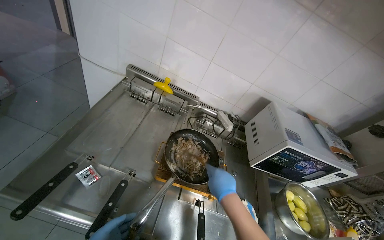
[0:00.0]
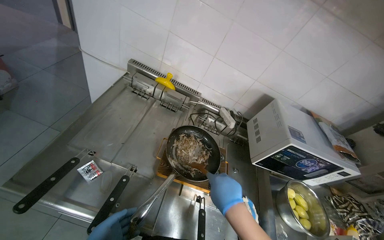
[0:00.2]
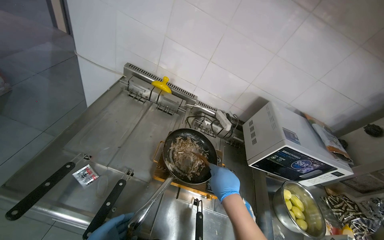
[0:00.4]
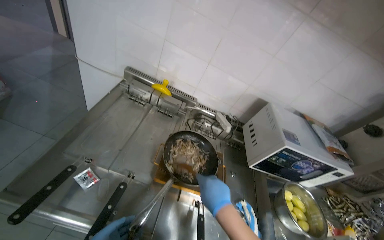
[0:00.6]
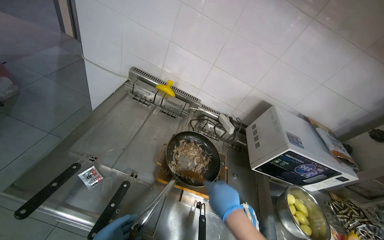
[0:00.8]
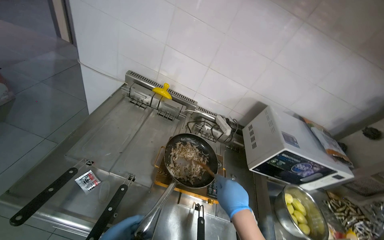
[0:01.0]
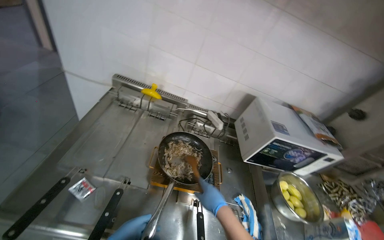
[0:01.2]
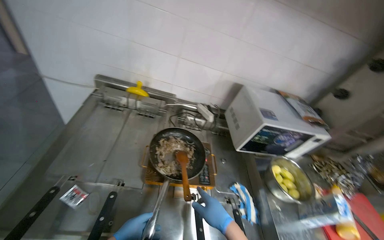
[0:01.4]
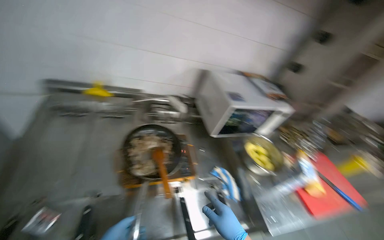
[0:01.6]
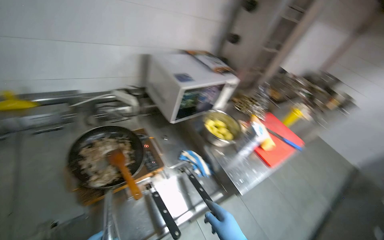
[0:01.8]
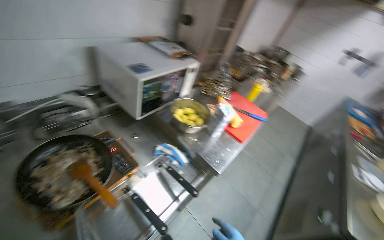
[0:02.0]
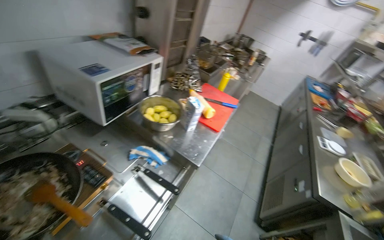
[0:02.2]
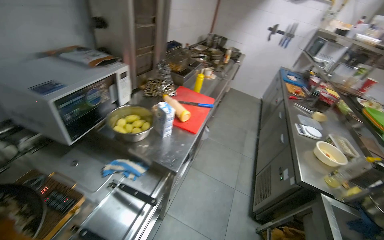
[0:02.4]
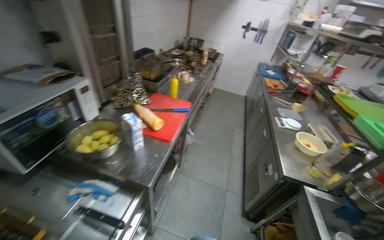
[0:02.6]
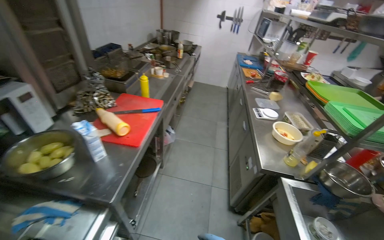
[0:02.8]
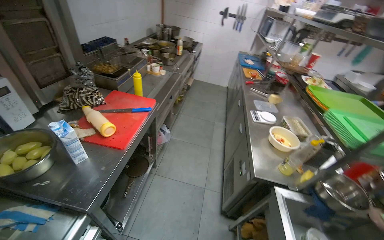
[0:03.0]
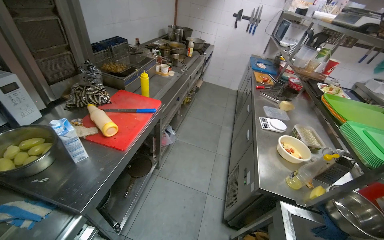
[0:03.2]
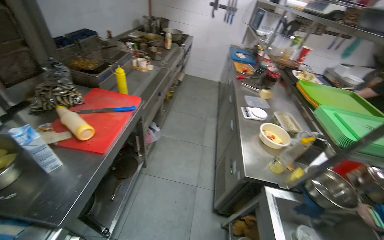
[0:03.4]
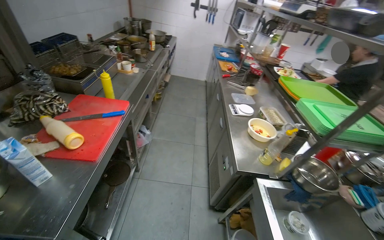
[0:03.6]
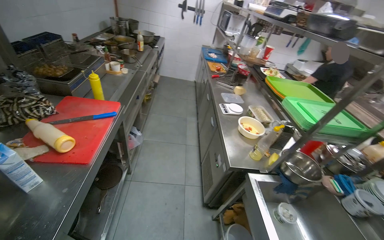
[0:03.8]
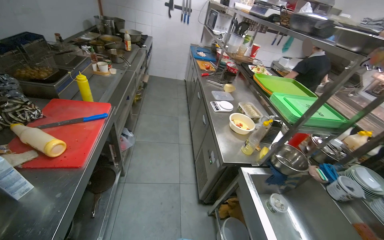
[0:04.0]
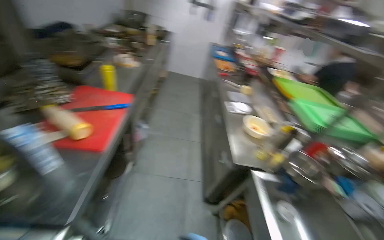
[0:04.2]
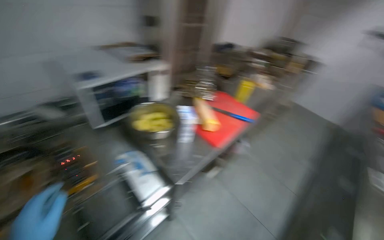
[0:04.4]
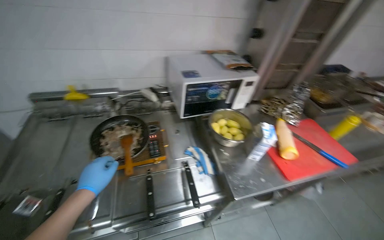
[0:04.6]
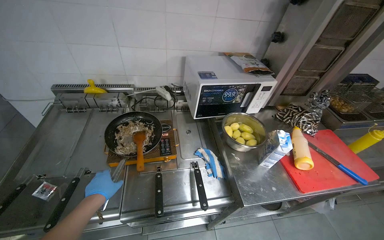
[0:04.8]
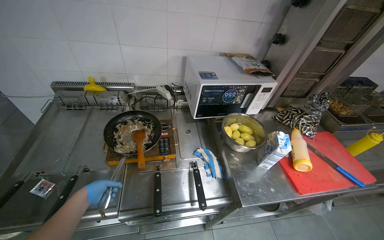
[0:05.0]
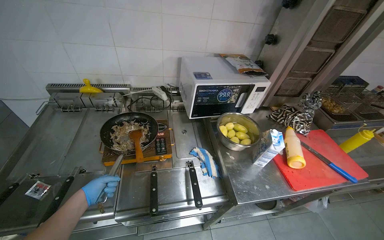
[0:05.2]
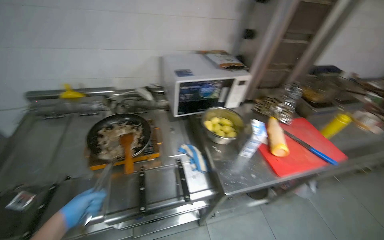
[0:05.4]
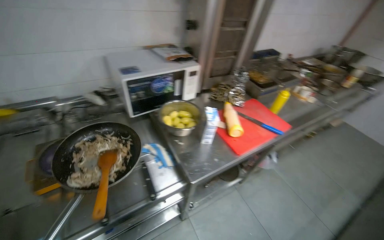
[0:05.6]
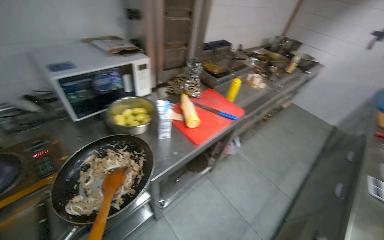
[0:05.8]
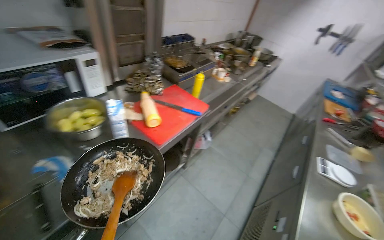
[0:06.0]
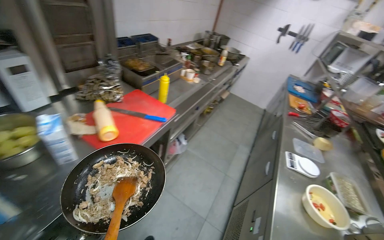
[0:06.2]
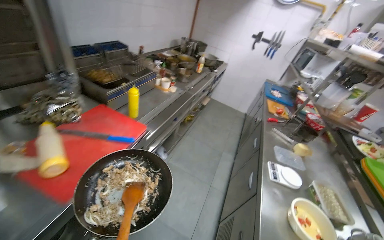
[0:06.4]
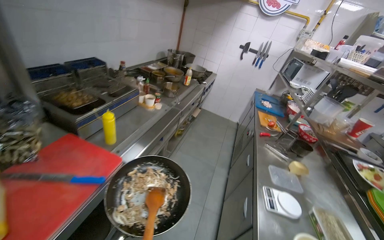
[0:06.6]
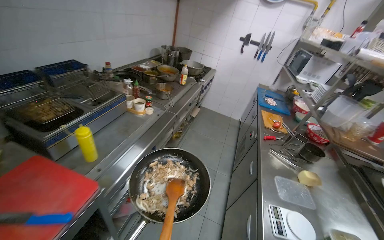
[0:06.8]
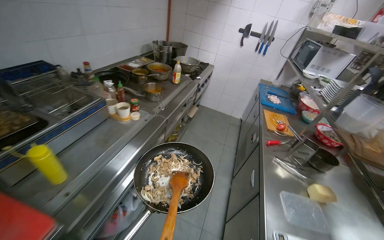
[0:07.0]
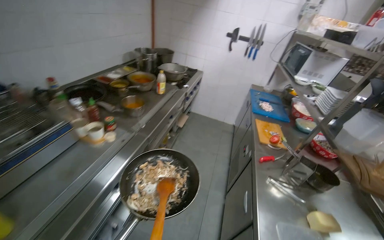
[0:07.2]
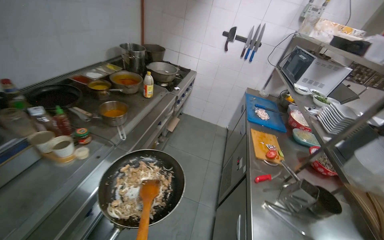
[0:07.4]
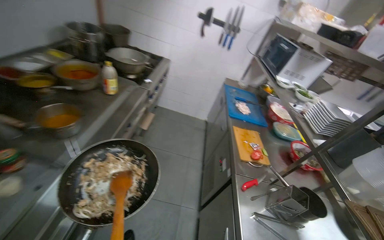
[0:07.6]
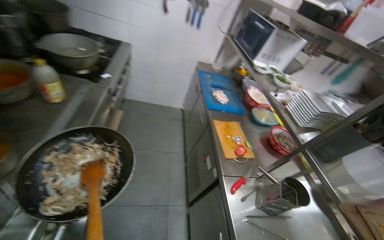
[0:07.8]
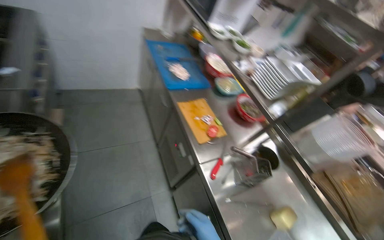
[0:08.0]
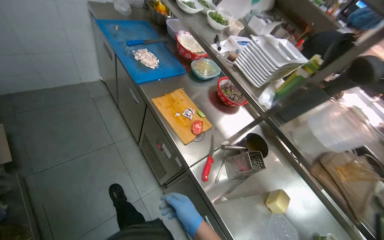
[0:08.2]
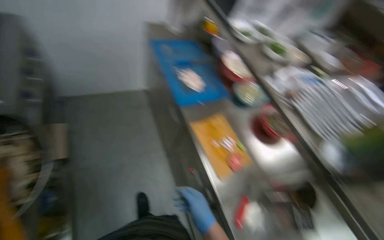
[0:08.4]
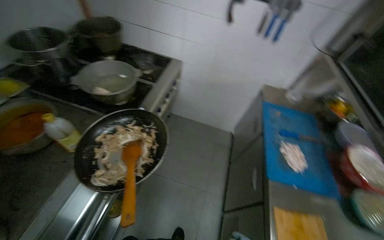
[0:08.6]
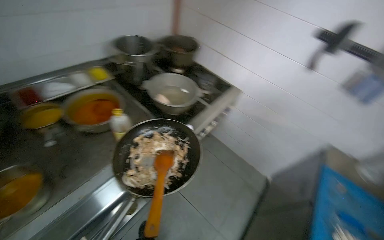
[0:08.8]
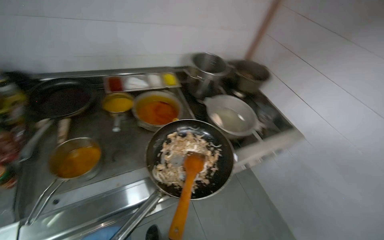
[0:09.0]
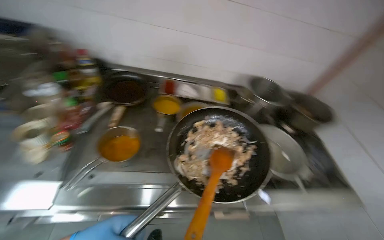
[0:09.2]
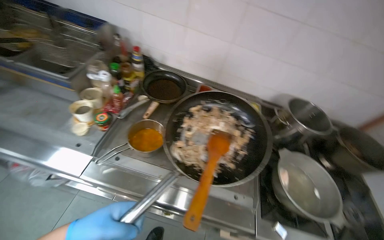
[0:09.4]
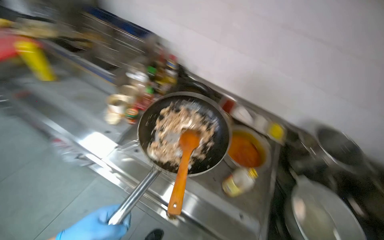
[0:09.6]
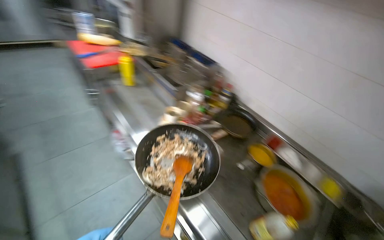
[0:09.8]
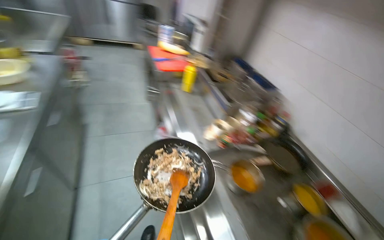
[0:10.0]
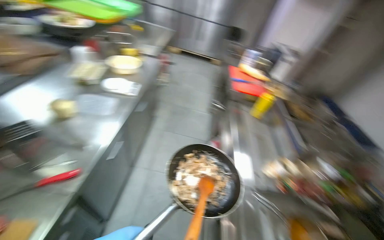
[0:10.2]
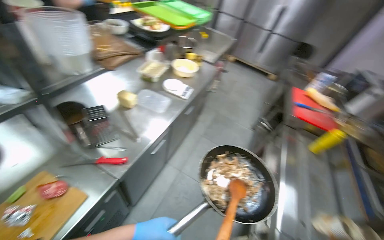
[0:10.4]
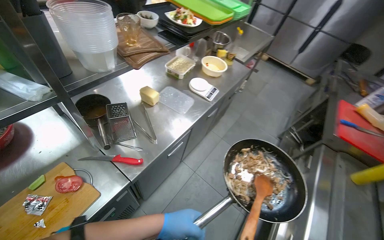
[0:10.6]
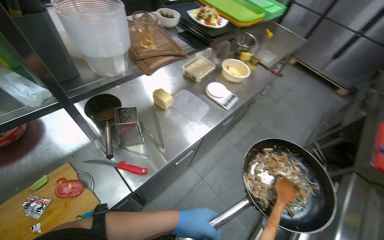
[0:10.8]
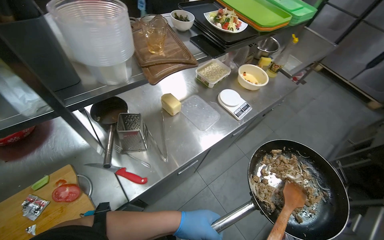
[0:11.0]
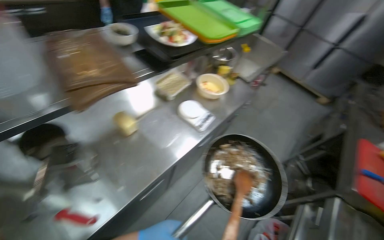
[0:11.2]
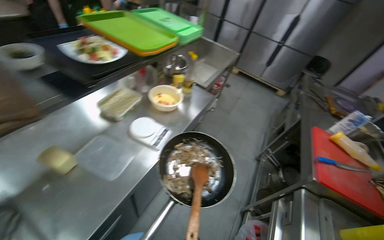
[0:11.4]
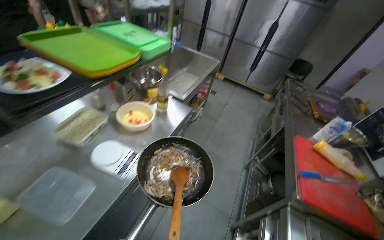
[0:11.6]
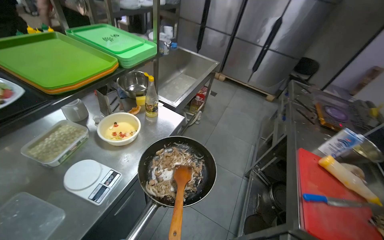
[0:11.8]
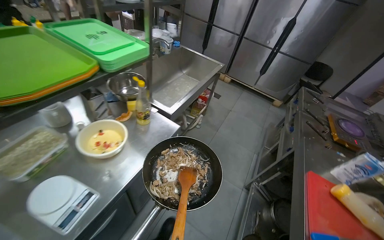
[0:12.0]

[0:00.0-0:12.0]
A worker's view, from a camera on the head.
Job: cooking food.
The whole recording: Stirring ingredients in pan. The worker stirs ingredients in a pan on the stove with a wooden spoon.
0:00.0 to 0:01.6: The wearer's head swings roughly 25 degrees to the right.
0:01.6 to 0:03.0: The wearer moves approximately 60 cm. The wearer's head swings some 65 degrees to the right. The wearer looks about 15 degrees further downward.
0:06.0 to 0:07.6: The camera travels approximately 1.5 m. The head rotates about 30 degrees to the right.
0:07.6 to 0:09.0: The camera is carried approximately 60 cm. The head rotates approximately 30 degrees to the left.
0:09.0 to 0:10.4: The head rotates approximately 105 degrees to the left. The view tips upward by roughly 40 degrees.
0:10.4 to 0:12.0: The camera is carried about 1 m.

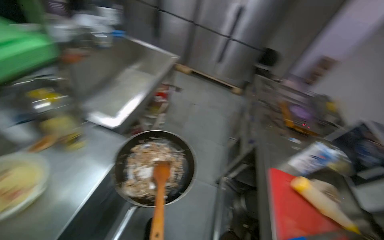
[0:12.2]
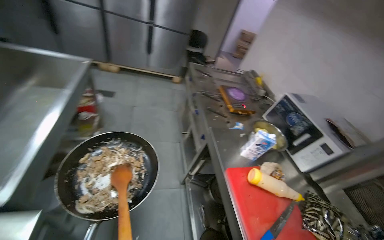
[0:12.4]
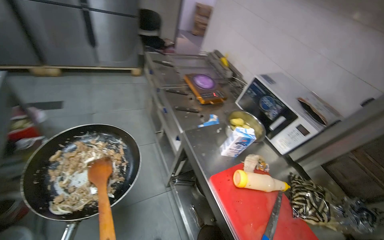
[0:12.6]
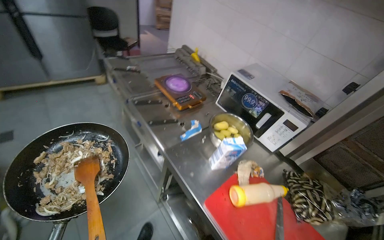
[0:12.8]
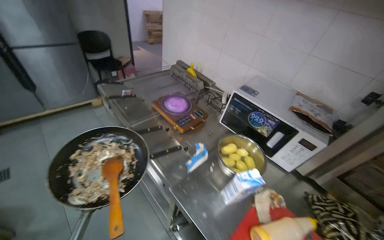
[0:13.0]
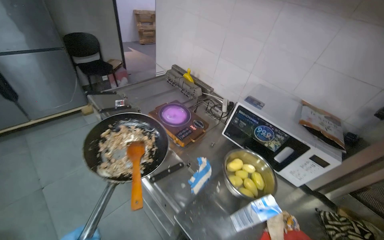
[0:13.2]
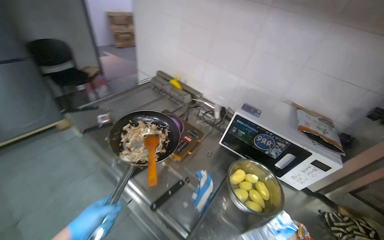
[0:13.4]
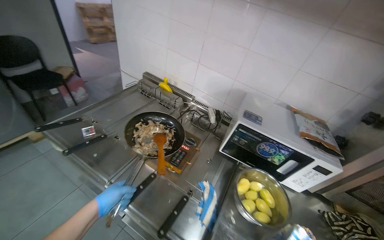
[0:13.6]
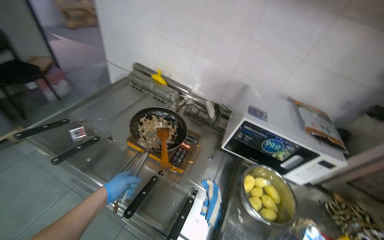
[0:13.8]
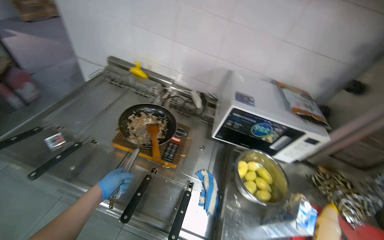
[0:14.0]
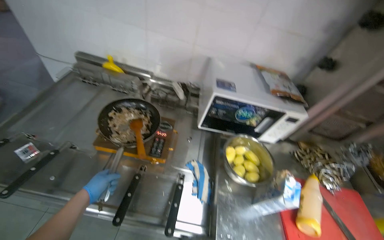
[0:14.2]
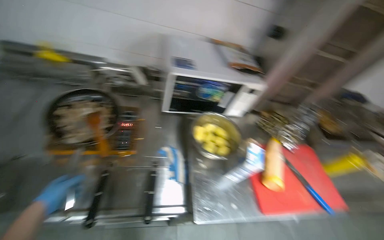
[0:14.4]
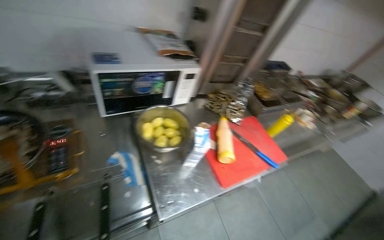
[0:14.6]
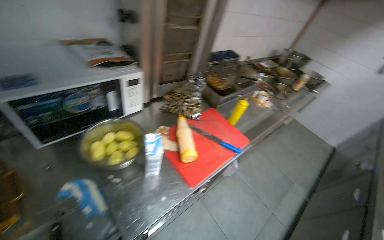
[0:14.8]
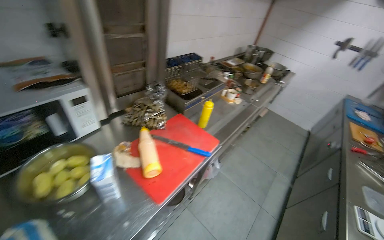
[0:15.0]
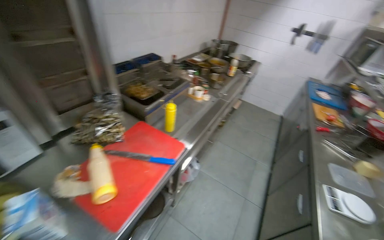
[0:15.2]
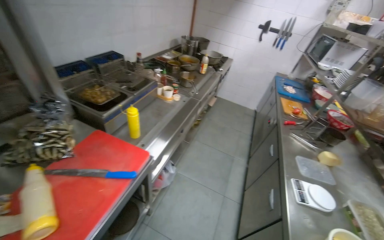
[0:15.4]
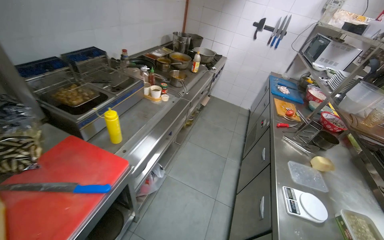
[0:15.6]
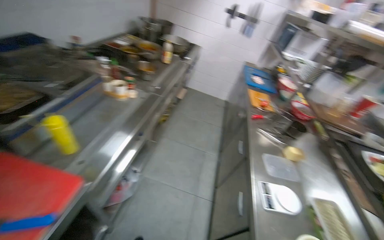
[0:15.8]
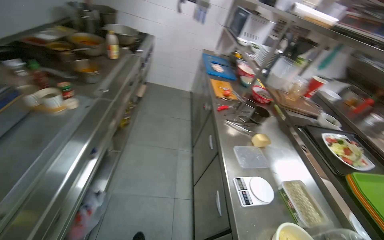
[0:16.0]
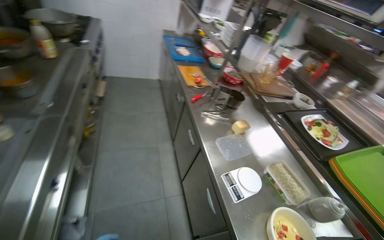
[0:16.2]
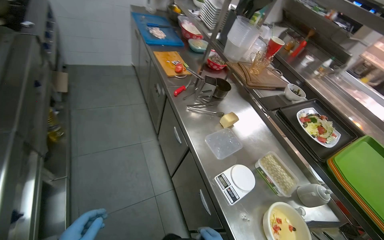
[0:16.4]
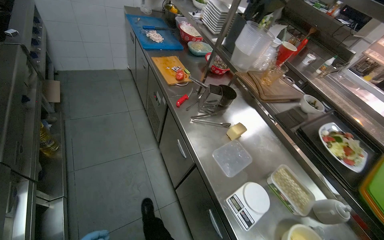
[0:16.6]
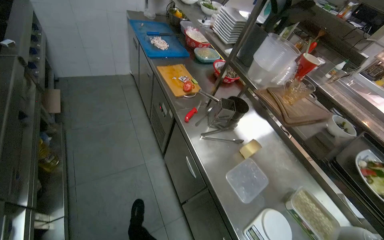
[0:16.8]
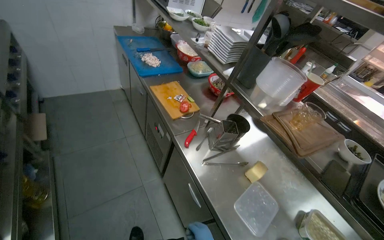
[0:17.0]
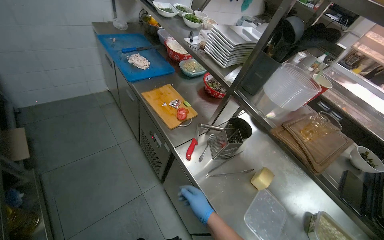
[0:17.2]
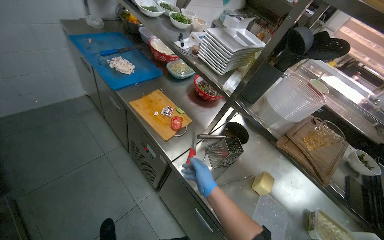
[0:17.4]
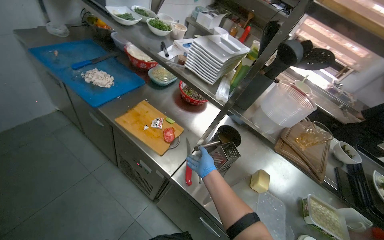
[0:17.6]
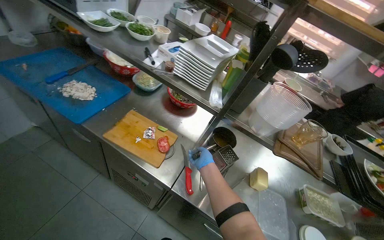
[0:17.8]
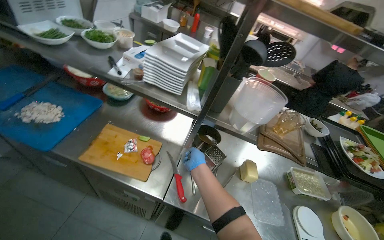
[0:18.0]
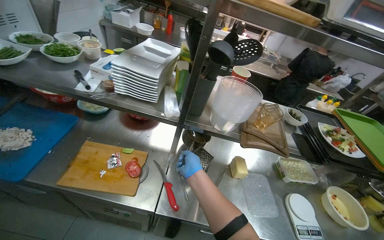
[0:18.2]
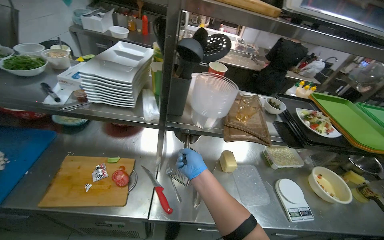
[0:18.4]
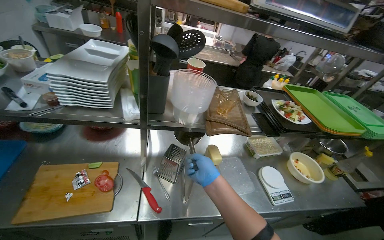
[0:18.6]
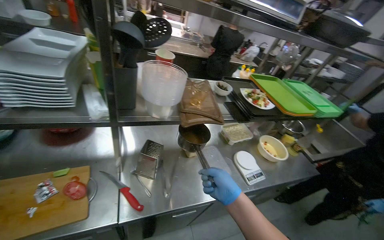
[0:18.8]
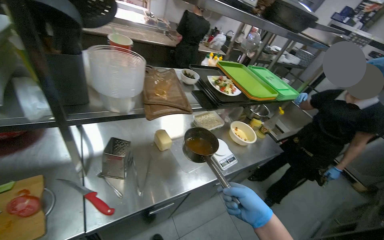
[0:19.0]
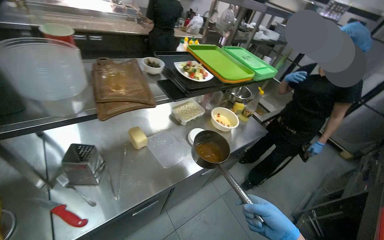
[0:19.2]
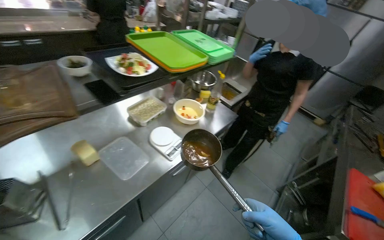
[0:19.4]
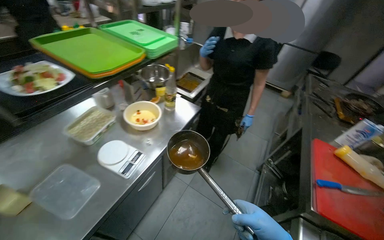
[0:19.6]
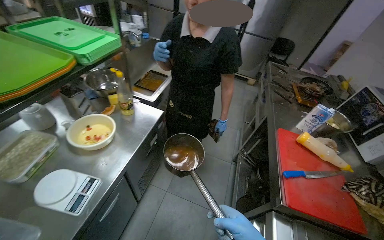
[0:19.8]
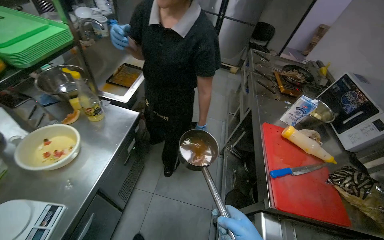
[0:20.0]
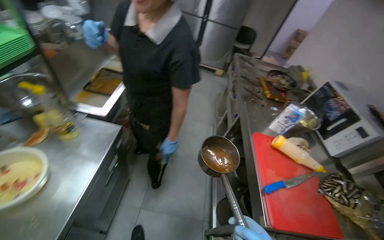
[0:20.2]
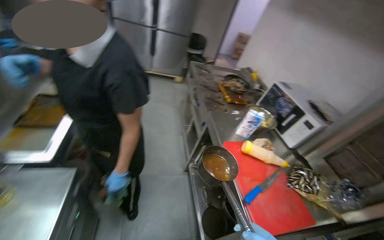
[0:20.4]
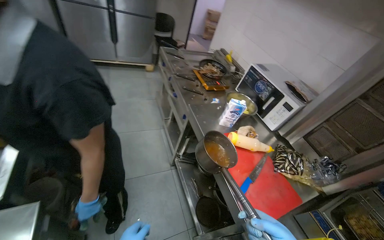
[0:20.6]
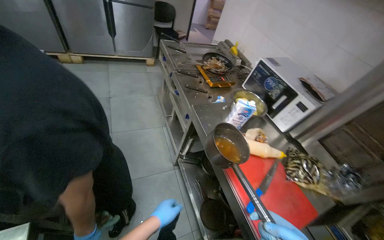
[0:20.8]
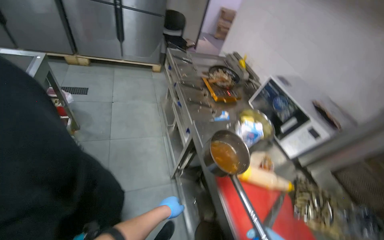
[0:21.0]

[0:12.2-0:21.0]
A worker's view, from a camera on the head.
Job: cooking food.
The whole recording: Stirring ingredients in pan. The worker stirs ingredients in a pan on the stove with a wooden spoon.
0:12.2 to 0:13.6: The camera is carried roughly 1 m. The head rotates about 75 degrees to the right. The camera pitches downward, by about 15 degrees.
0:13.6 to 0:15.2: The camera travels about 40 cm. The head turns to the right by about 90 degrees. The view tips downward by roughly 20 degrees.
0:15.2 to 0:16.6: The head travels approximately 90 cm. The head turns to the right by approximately 55 degrees. The view tips downward by some 25 degrees.
0:16.6 to 0:18.0: The camera travels some 70 cm. The wearer looks approximately 45 degrees further to the right.
0:18.0 to 0:19.6: The head travels roughly 60 cm. The head turns to the right by some 75 degrees. The camera pitches downward, by about 15 degrees.
0:19.6 to 0:21.0: The wearer moves approximately 80 cm. The wearer's head swings some 45 degrees to the right.
